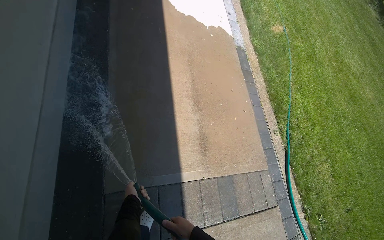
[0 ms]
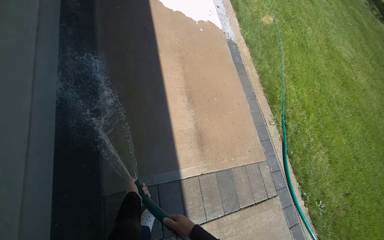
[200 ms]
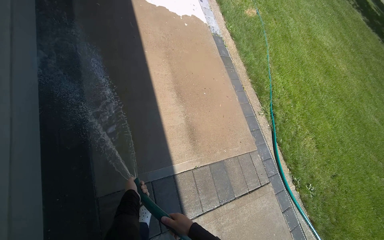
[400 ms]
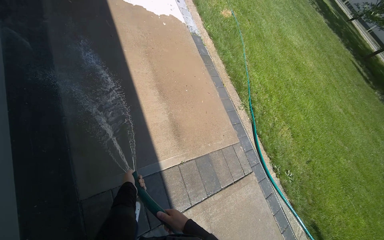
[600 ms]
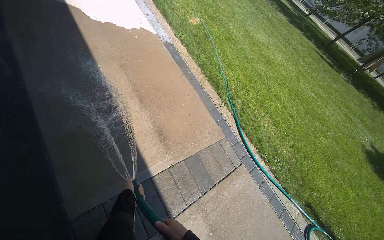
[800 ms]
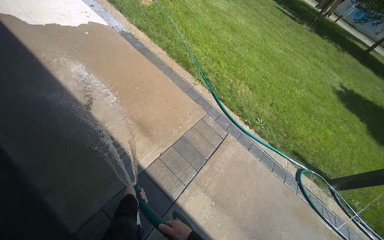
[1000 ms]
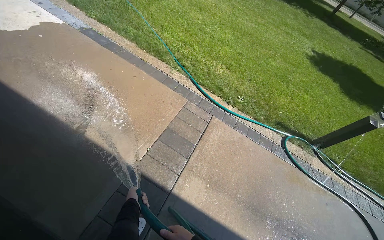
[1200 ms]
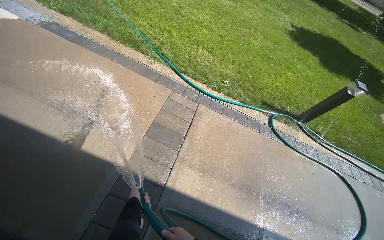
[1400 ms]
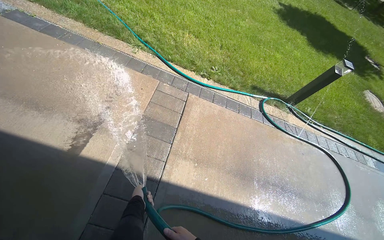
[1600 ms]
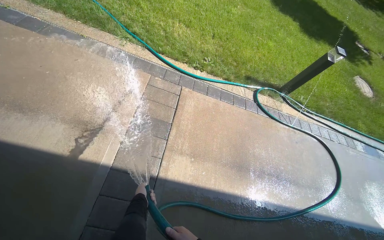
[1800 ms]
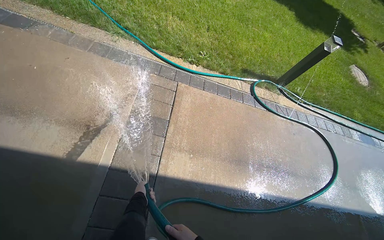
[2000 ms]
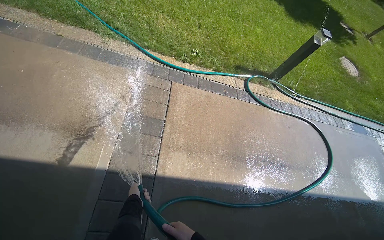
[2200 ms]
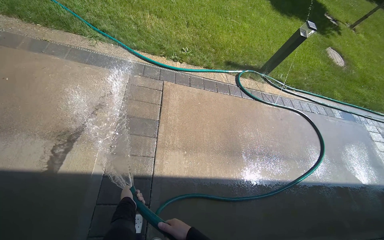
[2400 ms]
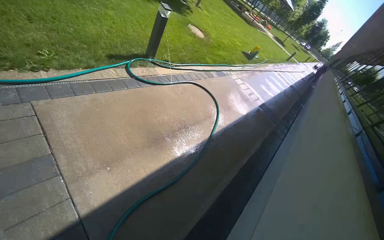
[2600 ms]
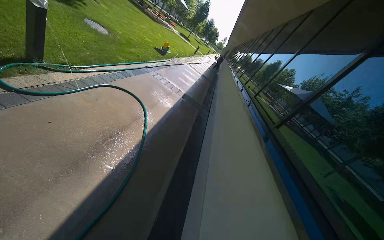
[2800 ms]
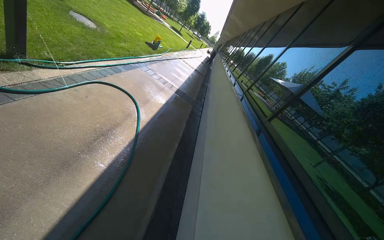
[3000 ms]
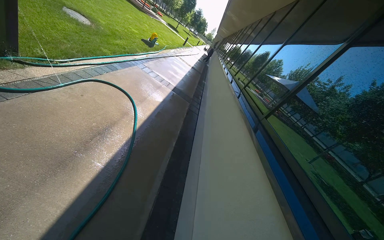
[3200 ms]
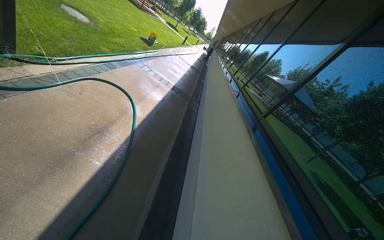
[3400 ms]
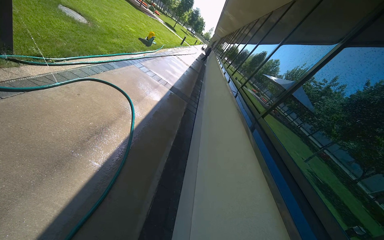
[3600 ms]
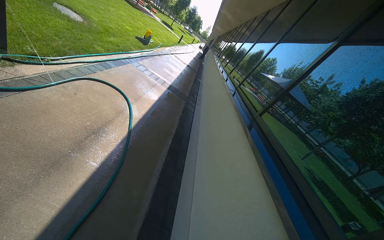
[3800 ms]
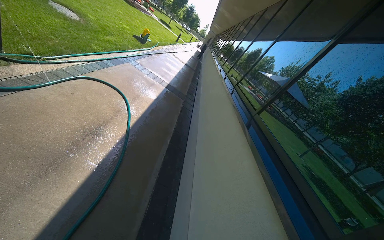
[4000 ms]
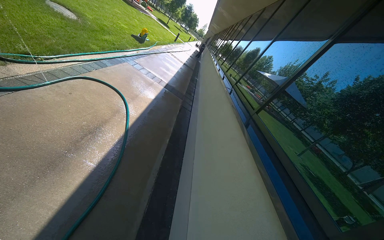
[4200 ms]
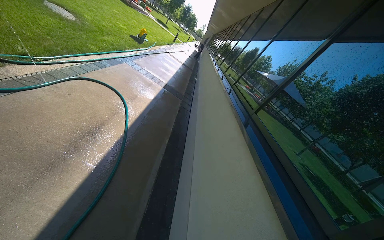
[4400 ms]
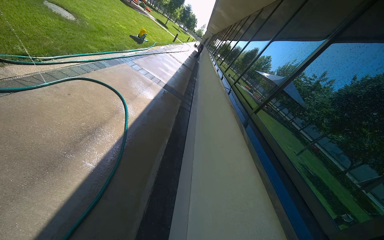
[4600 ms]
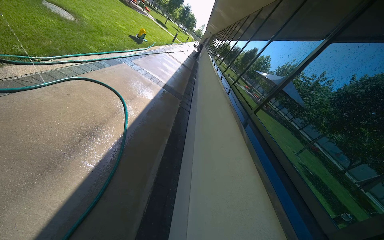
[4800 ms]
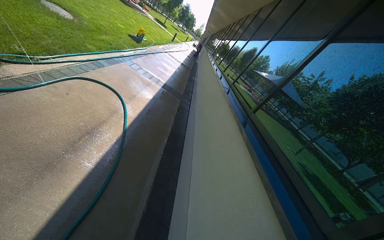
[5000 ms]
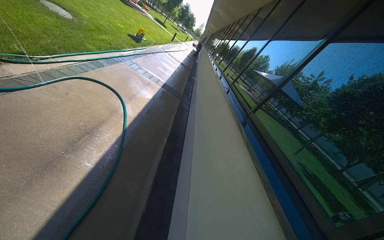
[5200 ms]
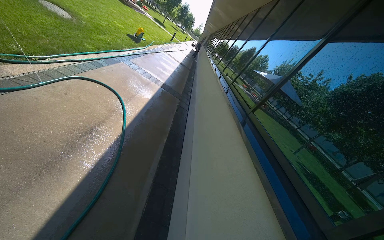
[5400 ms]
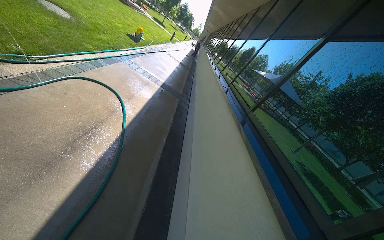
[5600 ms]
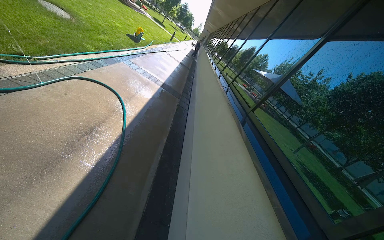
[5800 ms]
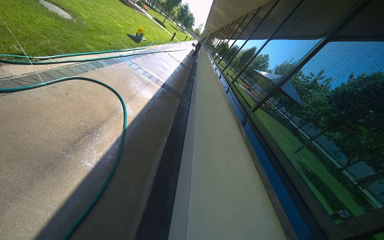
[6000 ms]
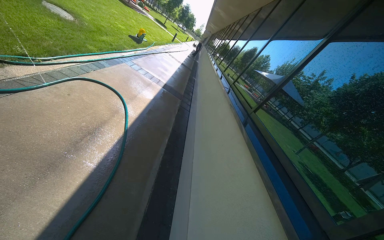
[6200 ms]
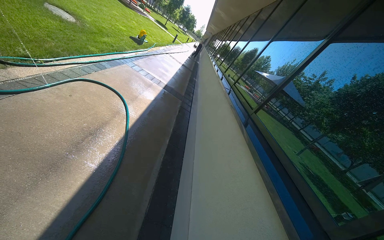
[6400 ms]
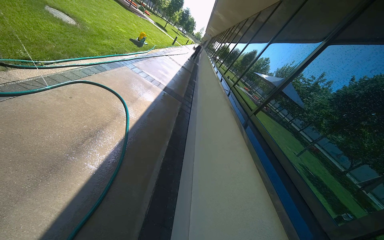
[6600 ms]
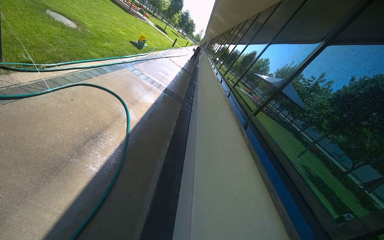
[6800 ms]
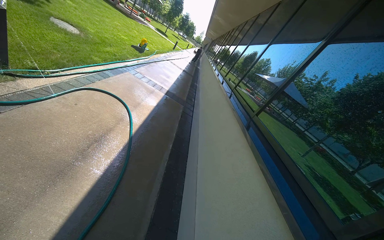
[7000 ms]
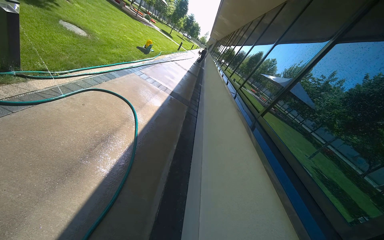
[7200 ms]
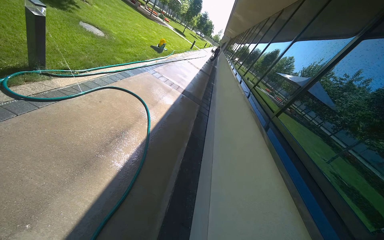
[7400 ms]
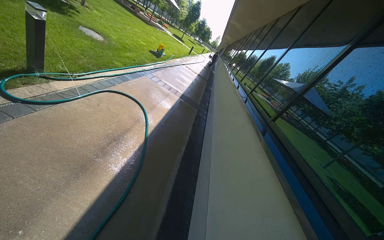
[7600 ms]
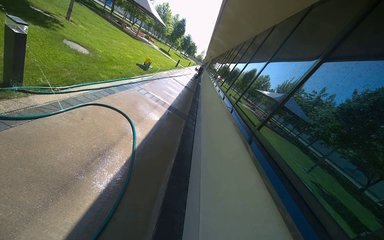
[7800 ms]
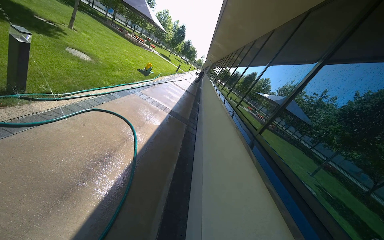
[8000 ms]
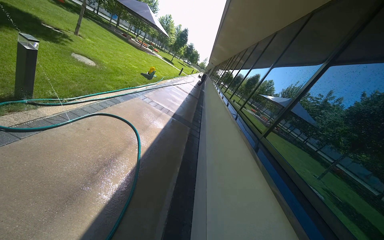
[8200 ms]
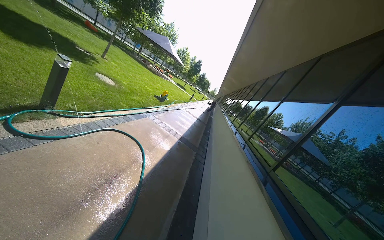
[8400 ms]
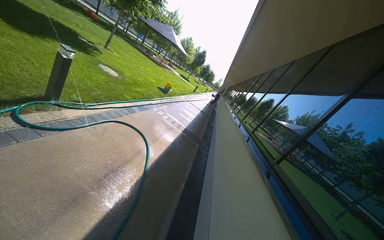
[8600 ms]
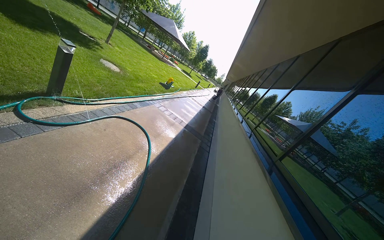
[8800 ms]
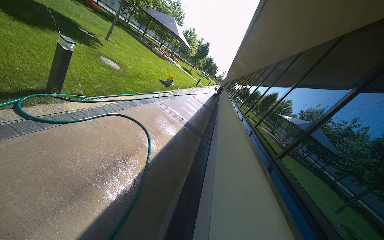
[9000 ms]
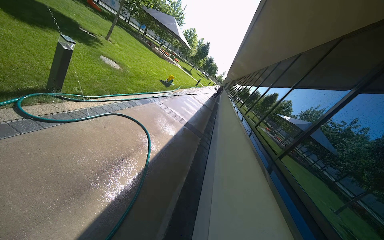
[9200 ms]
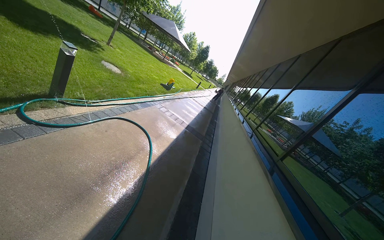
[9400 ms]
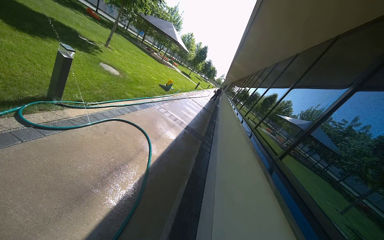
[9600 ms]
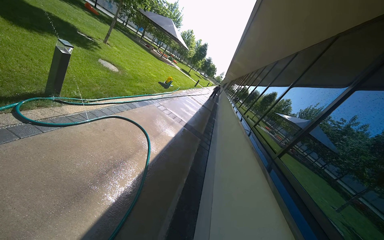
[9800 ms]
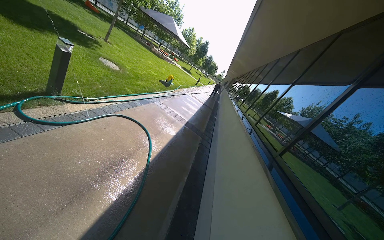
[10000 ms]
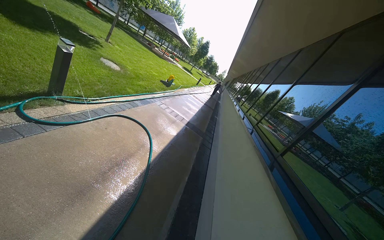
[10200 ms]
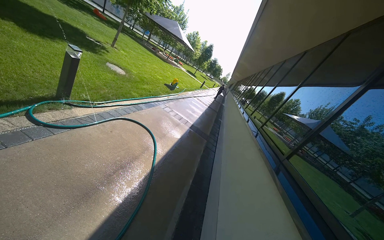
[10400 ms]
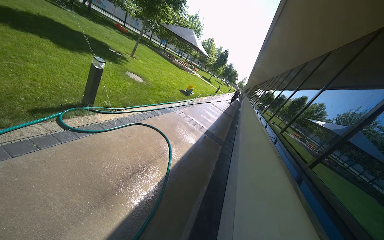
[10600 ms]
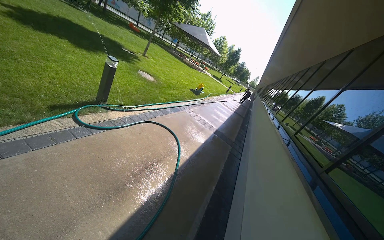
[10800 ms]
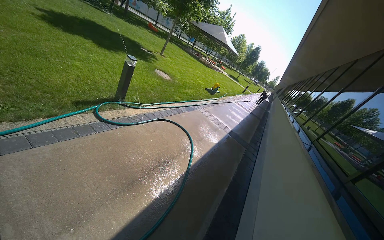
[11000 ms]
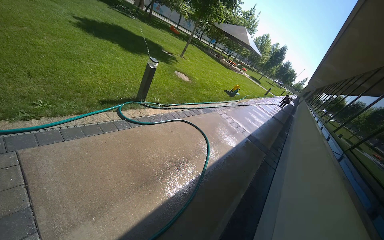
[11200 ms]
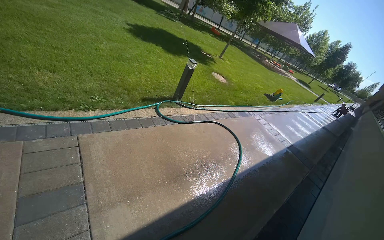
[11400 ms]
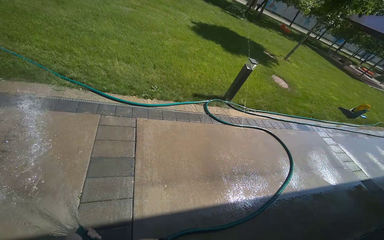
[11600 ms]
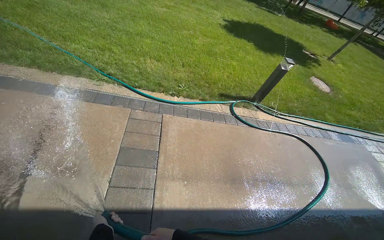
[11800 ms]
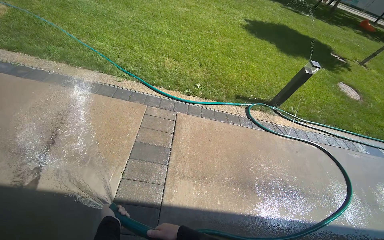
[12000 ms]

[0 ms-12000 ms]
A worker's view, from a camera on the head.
Job: wiping surfaces.
The whole recording: Spraying water on sidewalk. The worker sprays water onto the sidewalk with a hose.
0 ms to 1600 ms: The camera travels about 50 cm. The head turns to the right by roughly 65 degrees. The view tilts approximately 15 degrees downward.
10400 ms to 12000 ms: The head rotates about 70 degrees to the left.

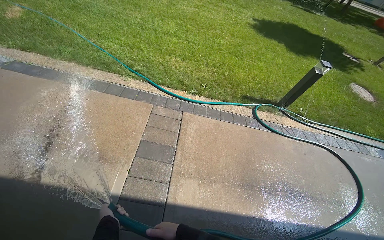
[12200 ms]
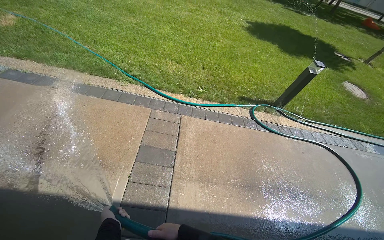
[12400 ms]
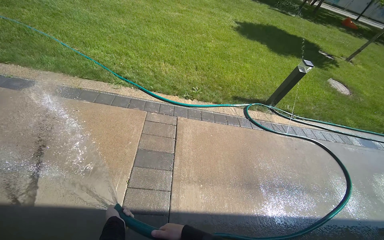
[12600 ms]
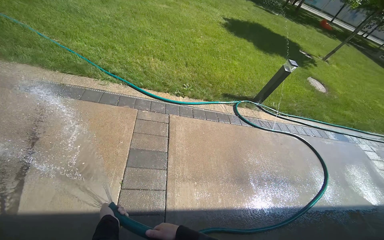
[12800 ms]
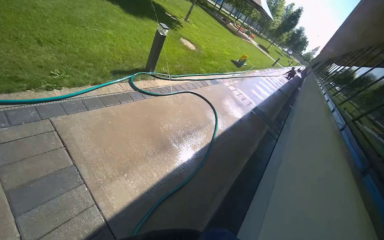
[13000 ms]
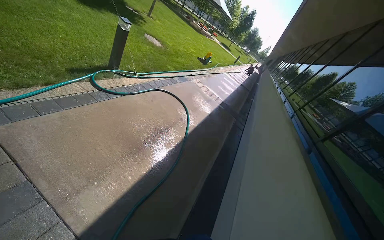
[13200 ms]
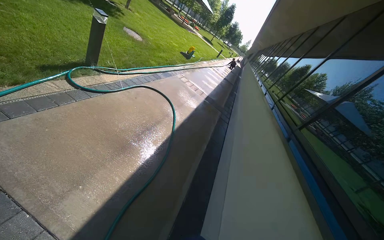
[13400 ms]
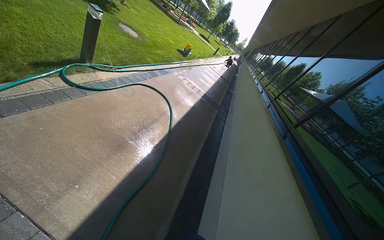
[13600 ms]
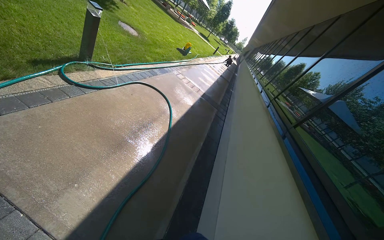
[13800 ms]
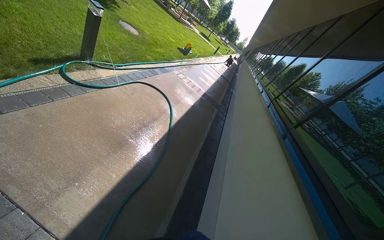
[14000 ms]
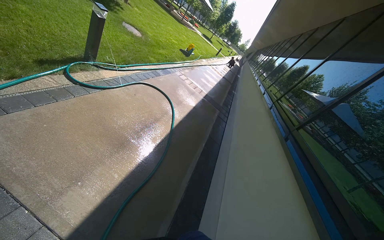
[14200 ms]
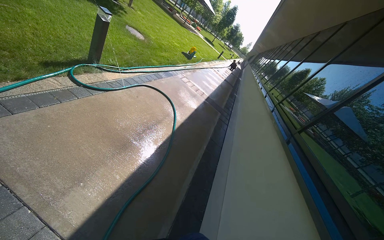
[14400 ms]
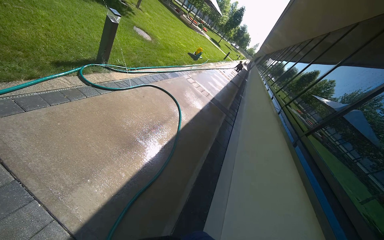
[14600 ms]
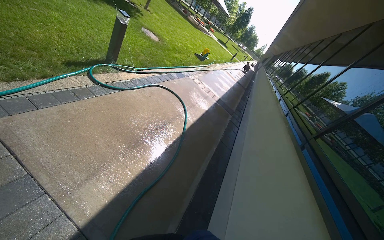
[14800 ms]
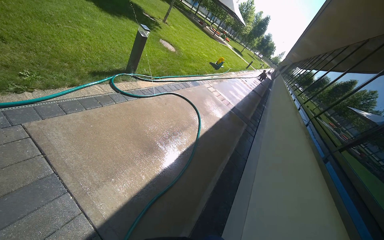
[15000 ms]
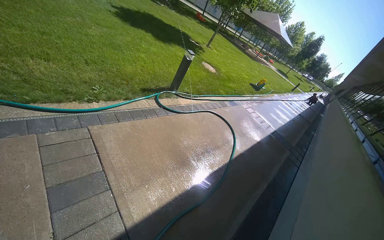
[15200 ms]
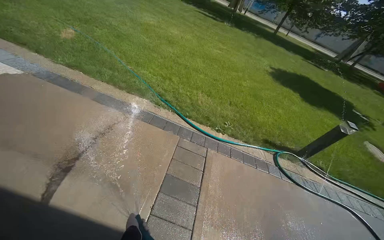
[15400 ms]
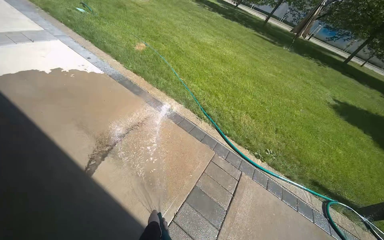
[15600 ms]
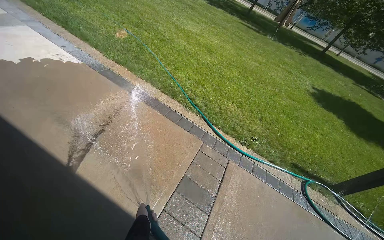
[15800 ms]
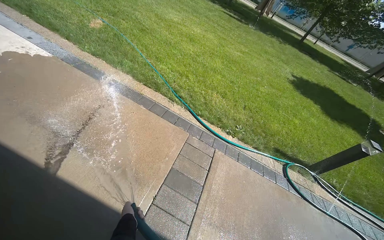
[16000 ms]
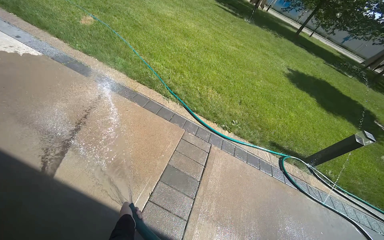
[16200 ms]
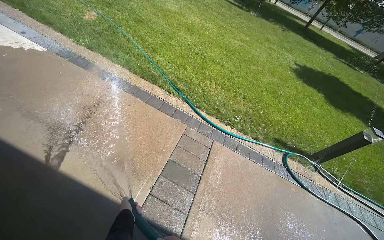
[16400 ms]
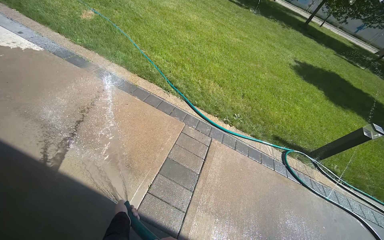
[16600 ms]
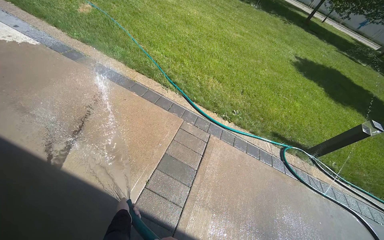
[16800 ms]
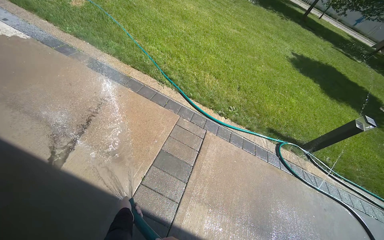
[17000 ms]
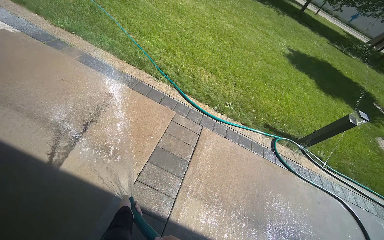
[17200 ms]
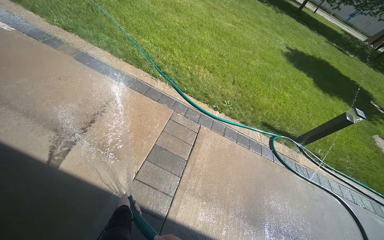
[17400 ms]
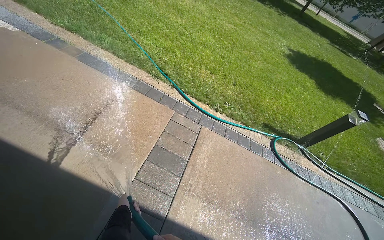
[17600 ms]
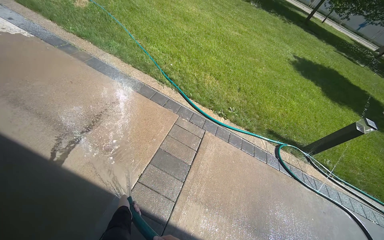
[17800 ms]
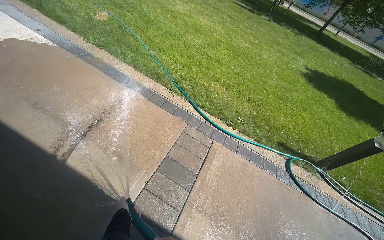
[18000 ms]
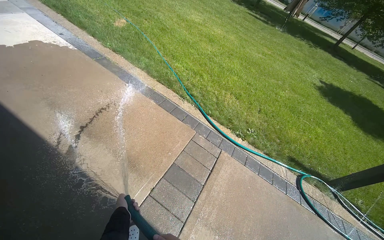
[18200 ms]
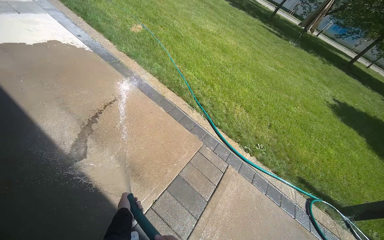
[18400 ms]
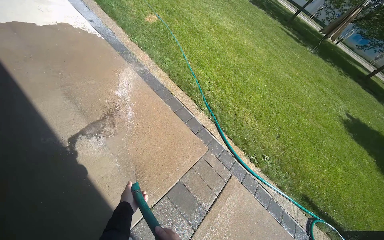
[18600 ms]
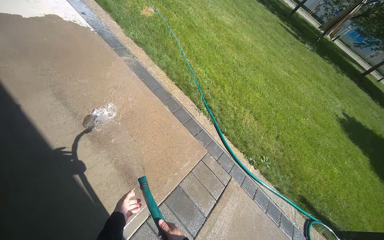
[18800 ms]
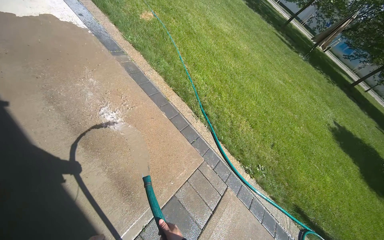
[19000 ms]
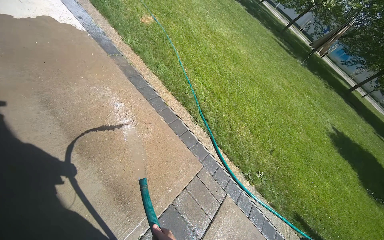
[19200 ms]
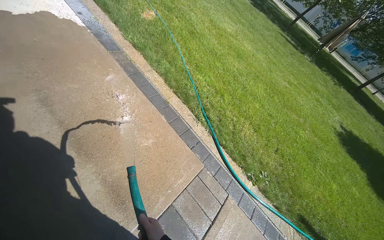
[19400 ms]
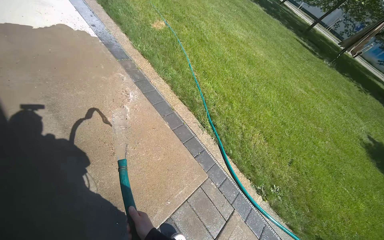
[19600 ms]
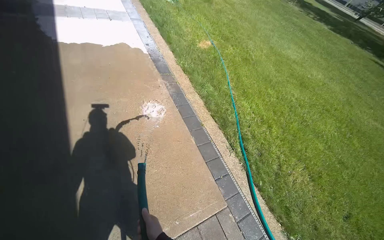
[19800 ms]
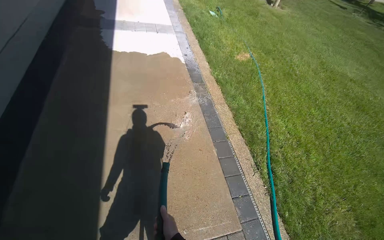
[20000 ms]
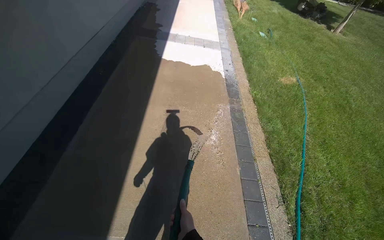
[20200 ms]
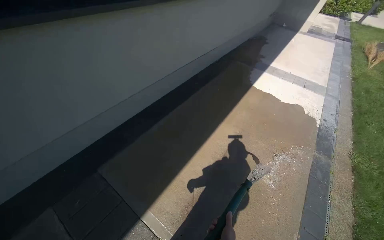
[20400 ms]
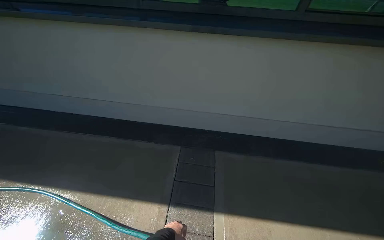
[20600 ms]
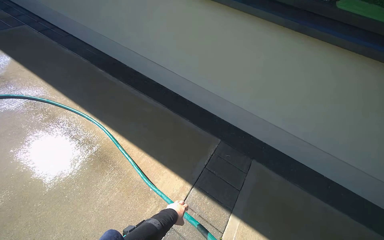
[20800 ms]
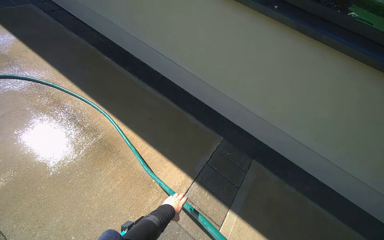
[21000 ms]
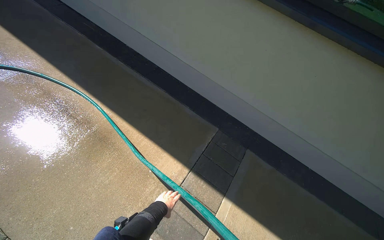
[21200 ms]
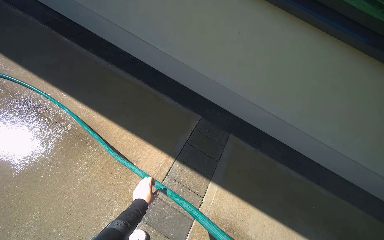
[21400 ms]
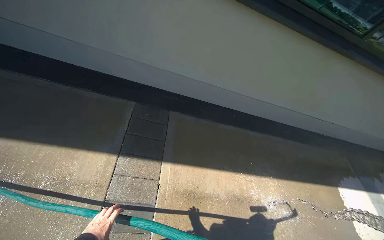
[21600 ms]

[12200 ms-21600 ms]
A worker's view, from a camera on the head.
Job: wiping surfaces.
The whole recording: Spraying water on sidewalk. The worker sprays water onto the sidewalk with a hose.
12200 ms to 13800 ms: The wearer looks some 40 degrees further to the right.
13800 ms to 15400 ms: The wearer's head swings approximately 75 degrees to the left. The view tips upward by some 25 degrees.
18400 ms to 20000 ms: The head travels roughly 60 cm. The wearer looks approximately 40 degrees further to the left.
20000 ms to 21600 ms: The wearer's head swings some 60 degrees to the left.
